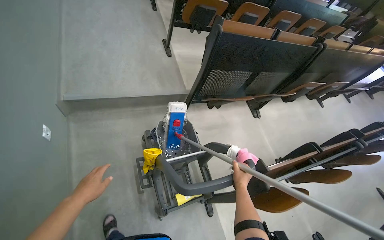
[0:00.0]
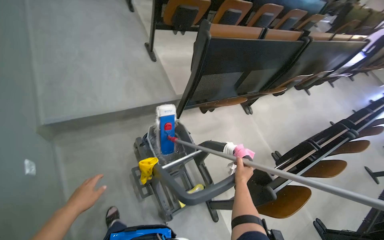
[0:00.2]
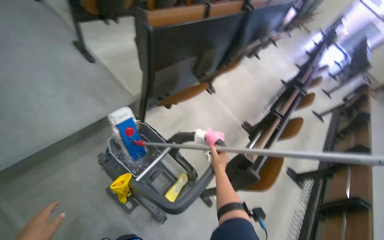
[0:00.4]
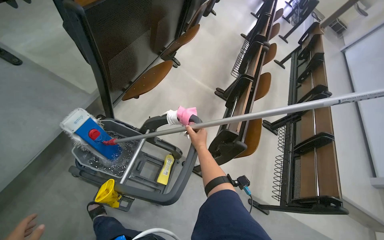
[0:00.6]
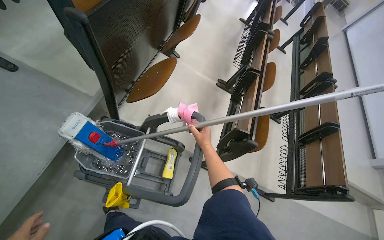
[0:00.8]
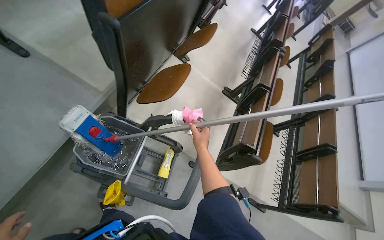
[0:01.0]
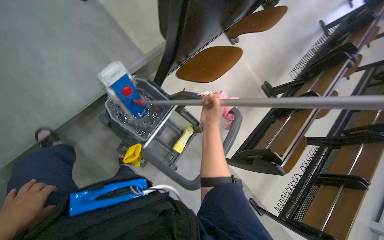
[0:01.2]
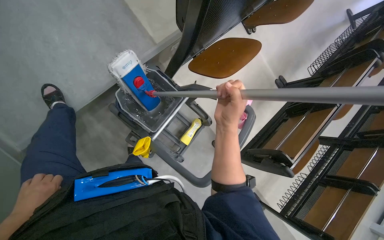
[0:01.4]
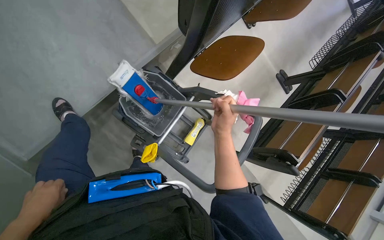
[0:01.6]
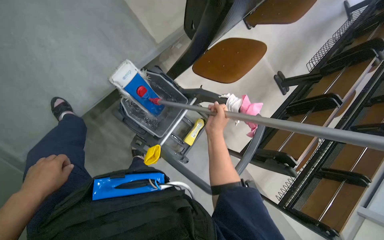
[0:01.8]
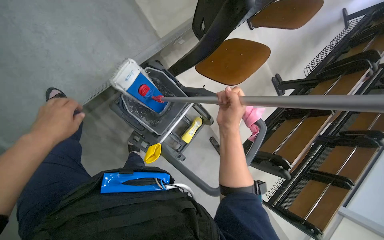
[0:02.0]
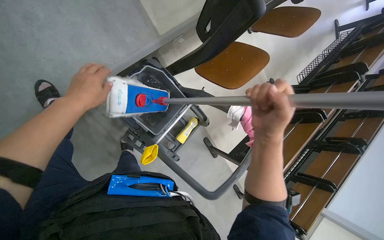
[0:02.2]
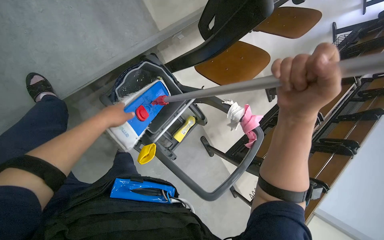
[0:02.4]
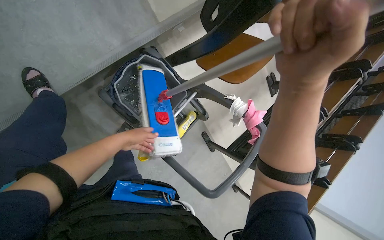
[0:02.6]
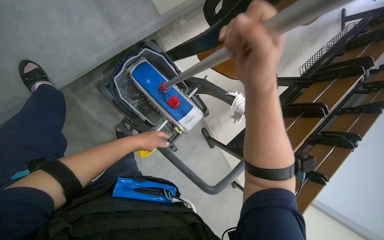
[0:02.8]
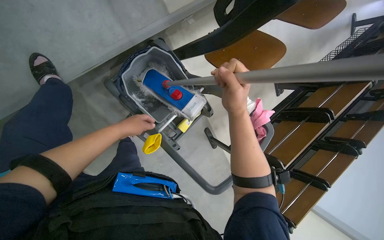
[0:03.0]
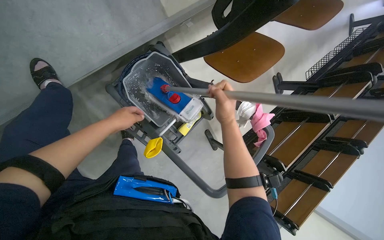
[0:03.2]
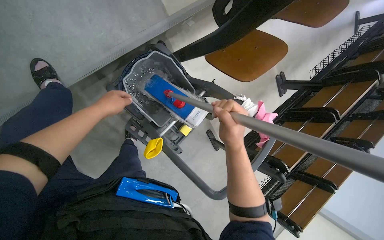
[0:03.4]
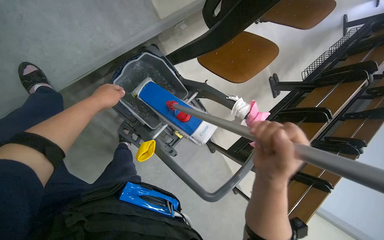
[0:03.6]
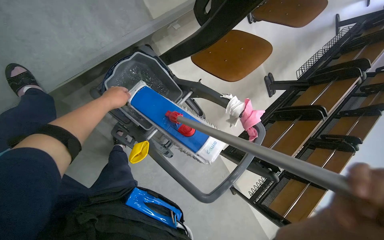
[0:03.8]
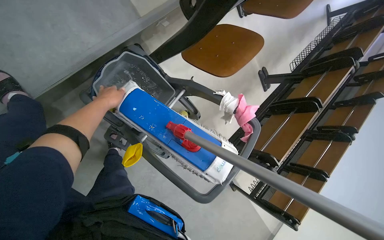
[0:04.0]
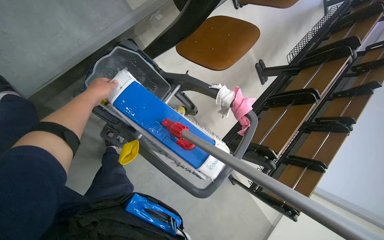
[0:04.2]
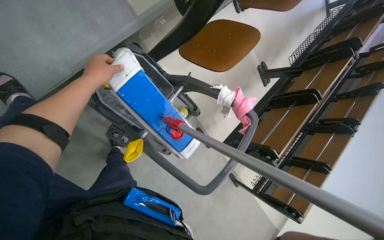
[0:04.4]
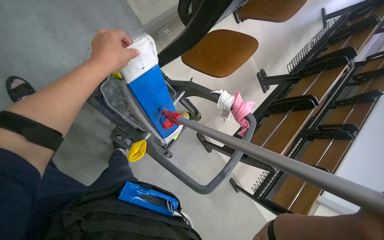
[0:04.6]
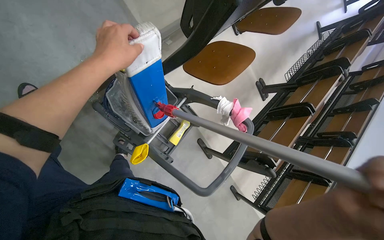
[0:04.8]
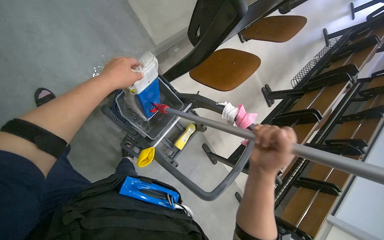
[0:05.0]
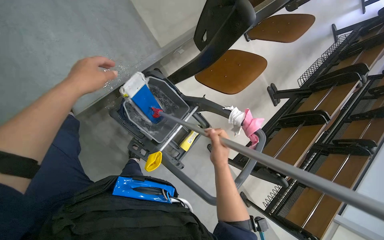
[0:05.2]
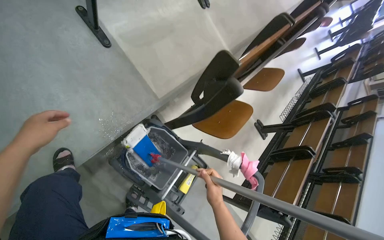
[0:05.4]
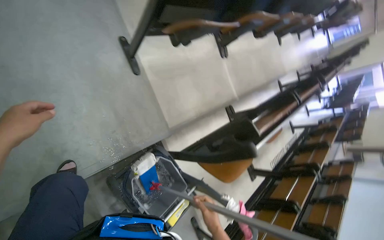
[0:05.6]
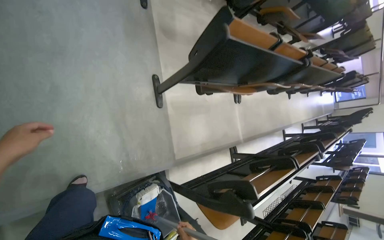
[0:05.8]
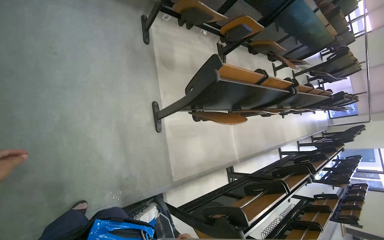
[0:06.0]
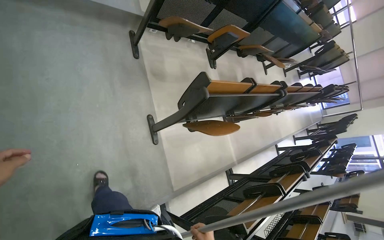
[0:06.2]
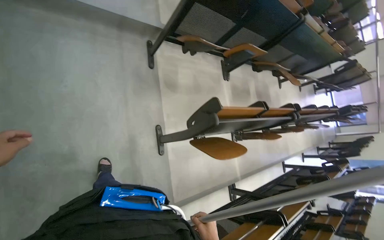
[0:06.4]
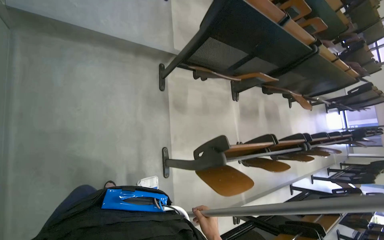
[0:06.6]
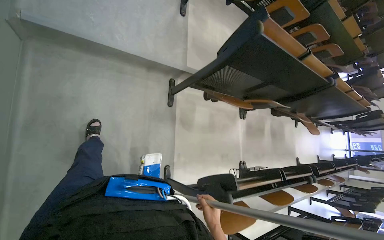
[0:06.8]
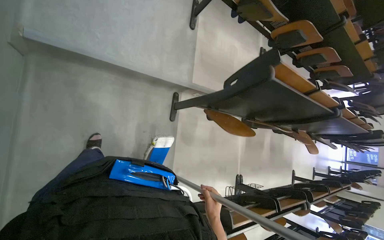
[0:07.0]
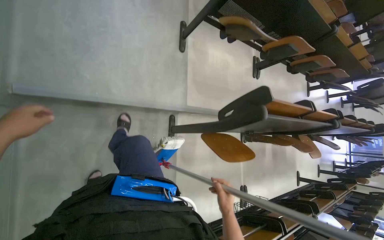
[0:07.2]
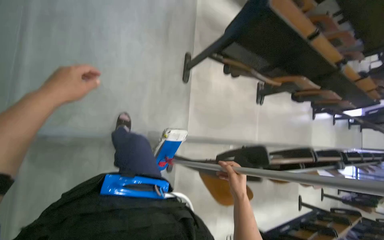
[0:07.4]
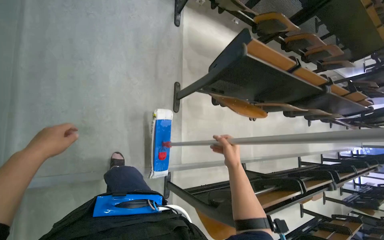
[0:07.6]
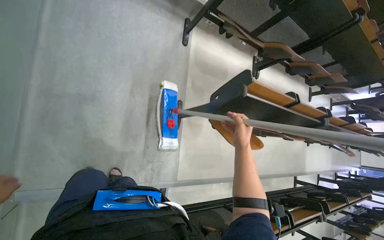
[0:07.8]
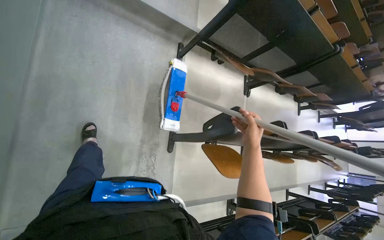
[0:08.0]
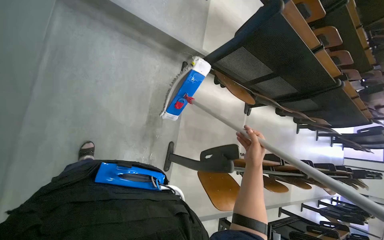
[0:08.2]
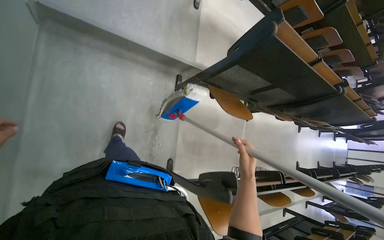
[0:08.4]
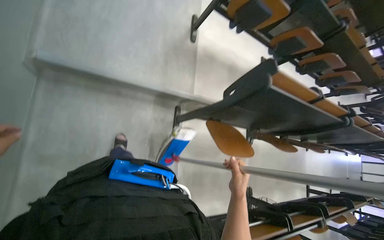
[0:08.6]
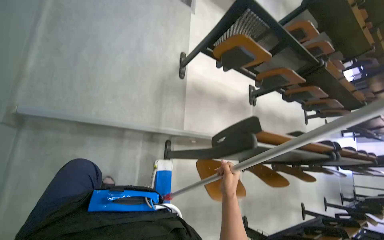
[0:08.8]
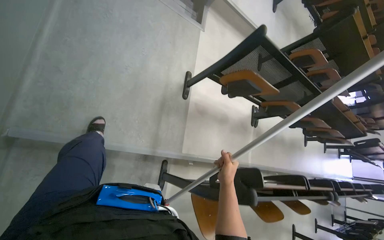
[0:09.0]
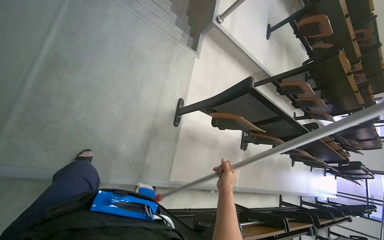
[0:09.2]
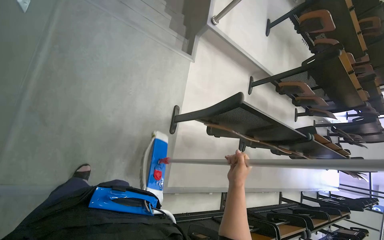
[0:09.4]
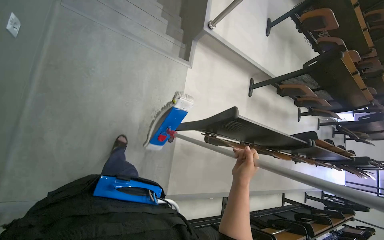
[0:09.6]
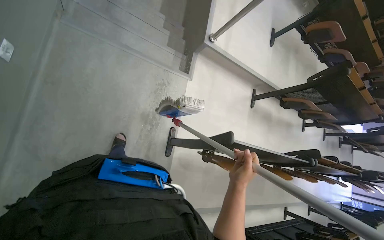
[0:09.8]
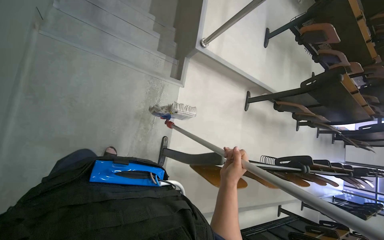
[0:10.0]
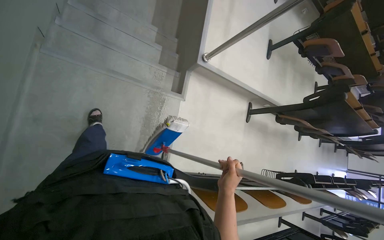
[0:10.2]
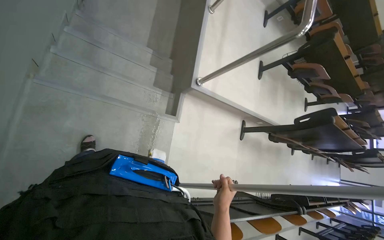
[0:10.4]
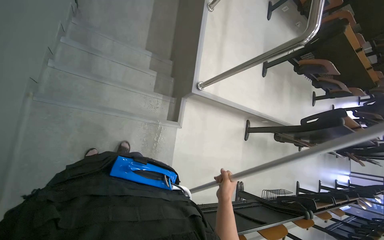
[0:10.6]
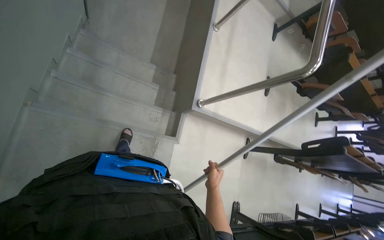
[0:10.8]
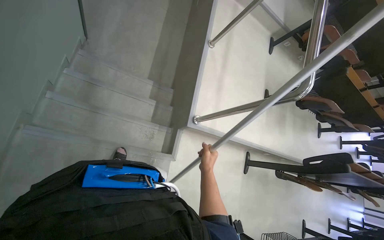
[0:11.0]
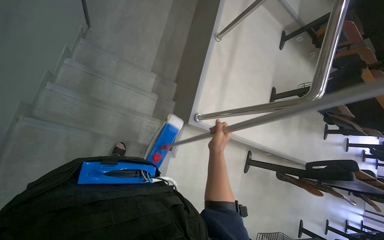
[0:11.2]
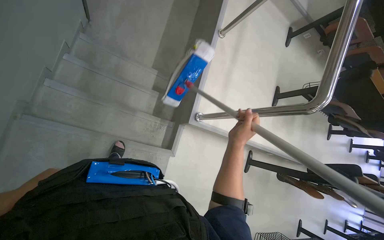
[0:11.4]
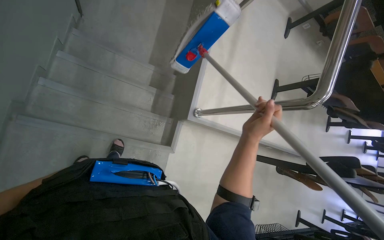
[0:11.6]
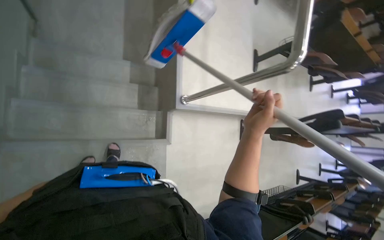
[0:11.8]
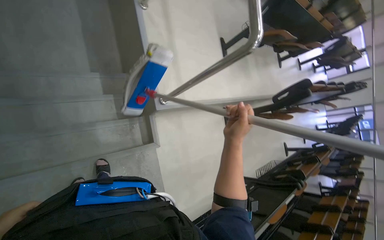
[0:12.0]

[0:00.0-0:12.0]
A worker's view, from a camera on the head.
Job: mopping floor.
The whole recording: Mopping lecture hall floor. The worker dips the mop into the bucket and mops the floor of the lecture hall.
0:00.0 to 0:01.6: The camera travels about 60 cm. The view tips downward by about 35 degrees.
0:01.6 to 0:03.0: The right hand moves up the picture, approximately 15 cm, and moves about 20 cm nearer to the camera and comes back. Meanwhile the left hand is displaced up the picture, to the right and farther from the camera by some 25 cm.
0:03.0 to 0:04.4: The left hand travels up the picture by approximately 15 cm.
0:04.4 to 0:06.0: The camera travels about 70 cm. The view tips upward by about 40 degrees.
0:06.0 to 0:07.6: The camera travels some 1.5 m.
0:07.6 to 0:09.0: The wearer moves approximately 1.5 m.
0:09.0 to 0:10.4: The head travels roughly 1 m.
0:10.4 to 0:12.0: The camera travels some 40 cm.

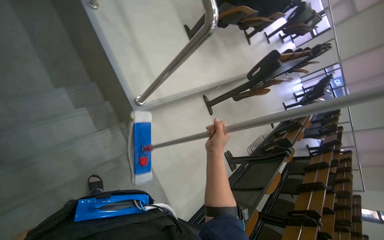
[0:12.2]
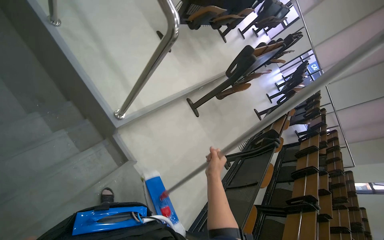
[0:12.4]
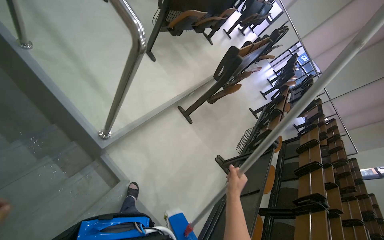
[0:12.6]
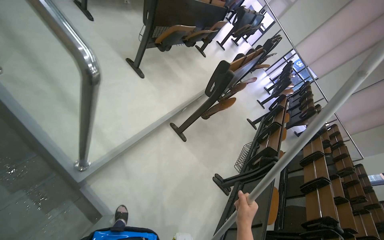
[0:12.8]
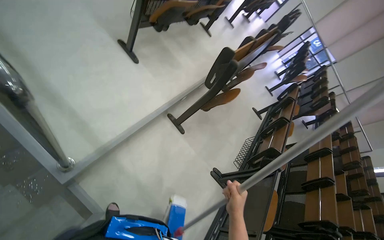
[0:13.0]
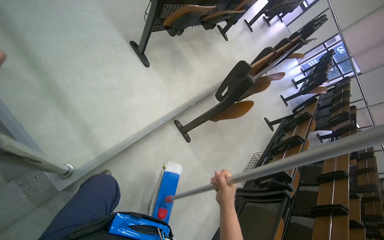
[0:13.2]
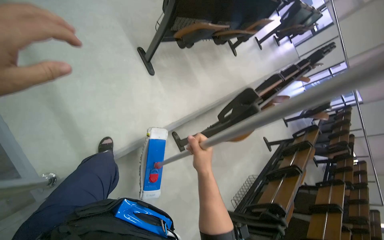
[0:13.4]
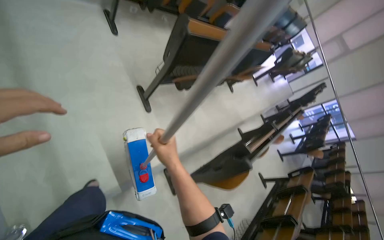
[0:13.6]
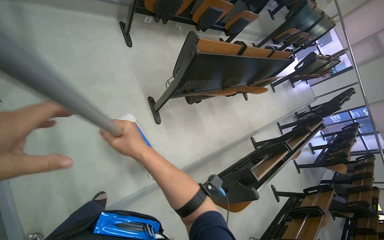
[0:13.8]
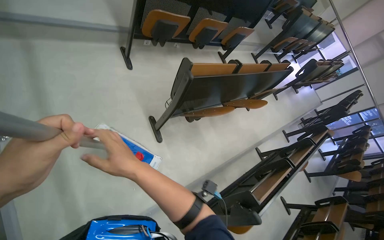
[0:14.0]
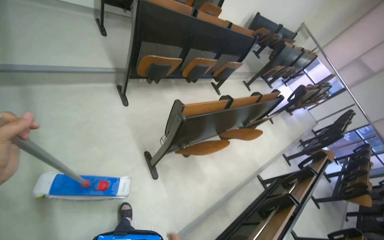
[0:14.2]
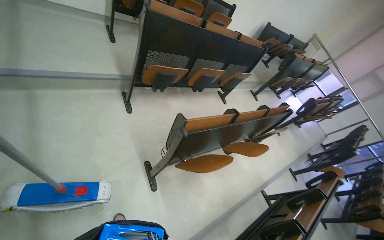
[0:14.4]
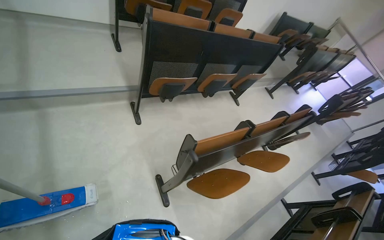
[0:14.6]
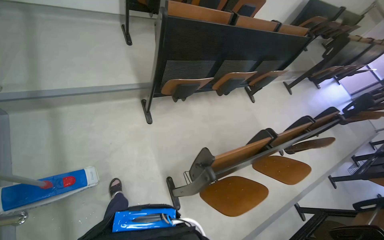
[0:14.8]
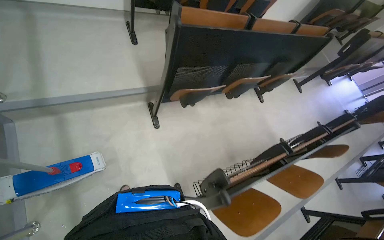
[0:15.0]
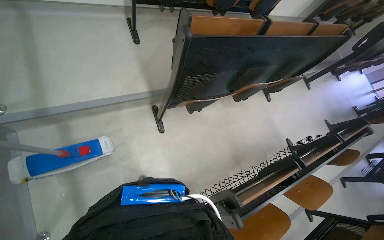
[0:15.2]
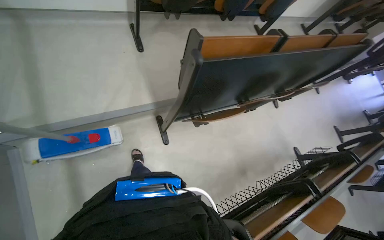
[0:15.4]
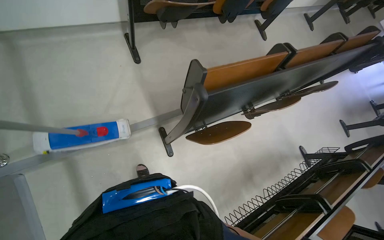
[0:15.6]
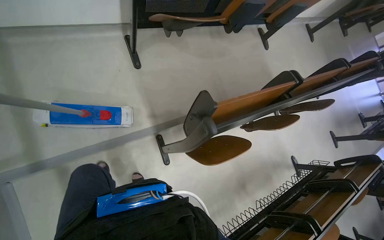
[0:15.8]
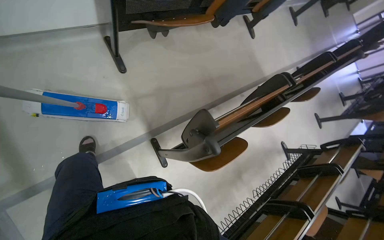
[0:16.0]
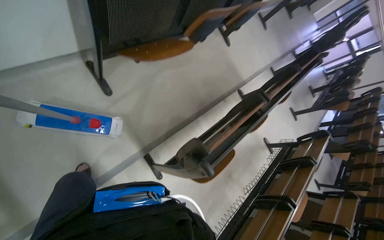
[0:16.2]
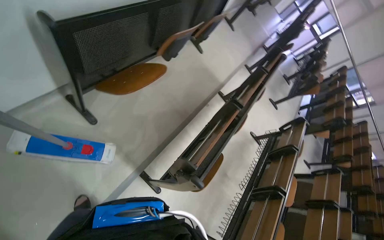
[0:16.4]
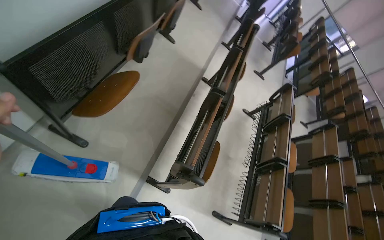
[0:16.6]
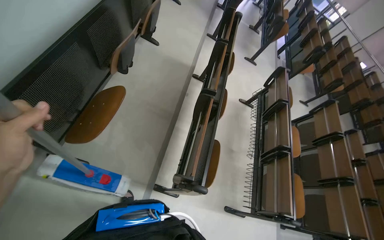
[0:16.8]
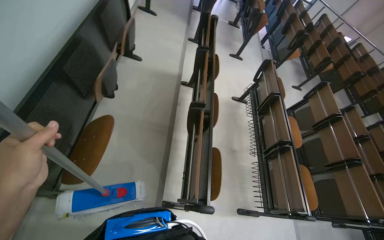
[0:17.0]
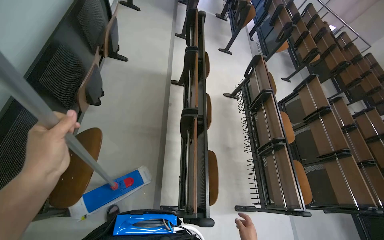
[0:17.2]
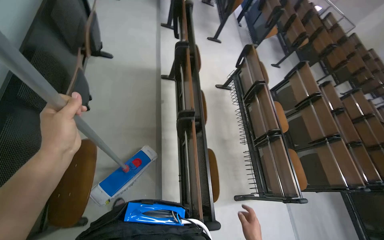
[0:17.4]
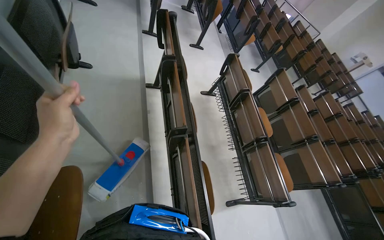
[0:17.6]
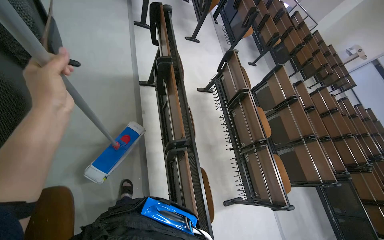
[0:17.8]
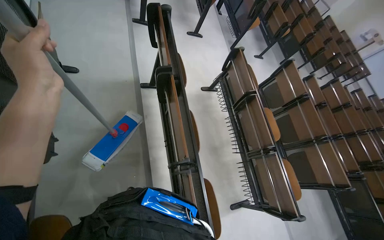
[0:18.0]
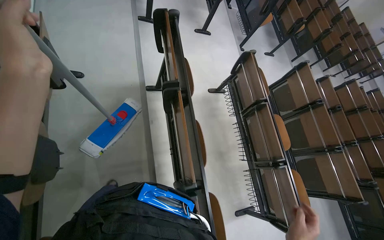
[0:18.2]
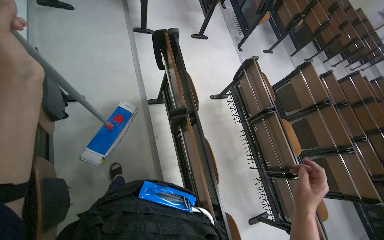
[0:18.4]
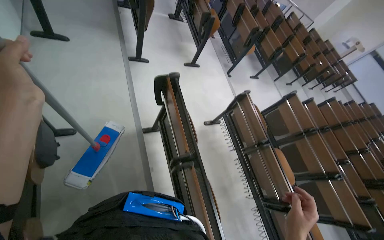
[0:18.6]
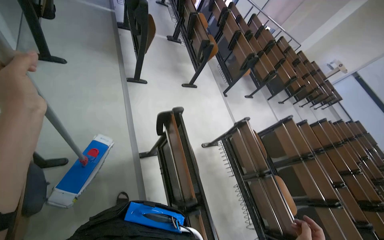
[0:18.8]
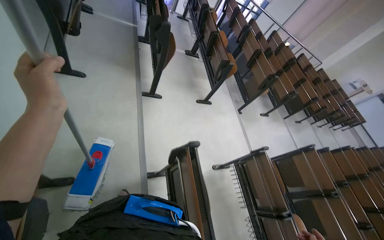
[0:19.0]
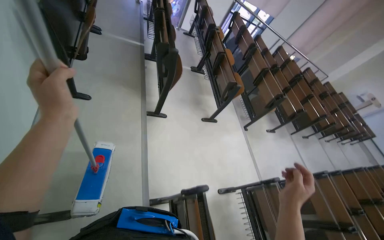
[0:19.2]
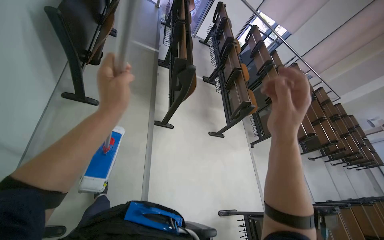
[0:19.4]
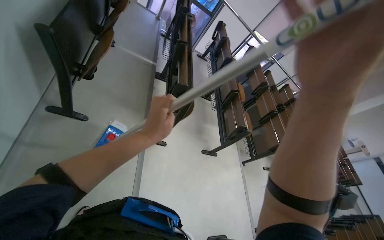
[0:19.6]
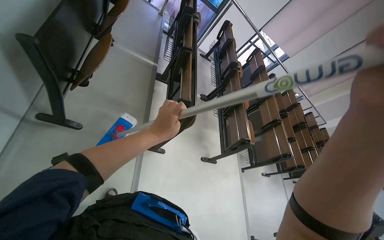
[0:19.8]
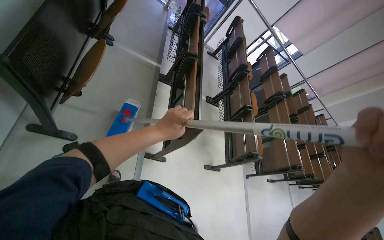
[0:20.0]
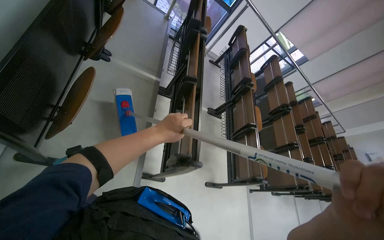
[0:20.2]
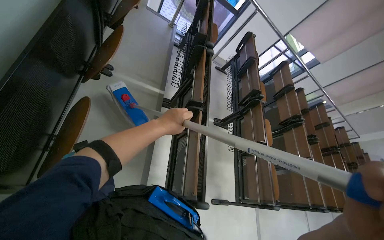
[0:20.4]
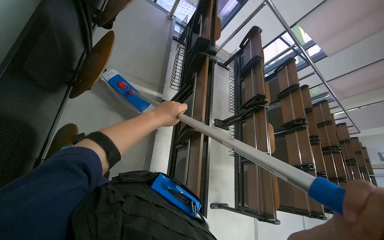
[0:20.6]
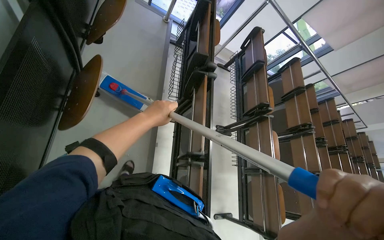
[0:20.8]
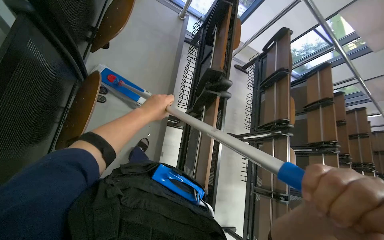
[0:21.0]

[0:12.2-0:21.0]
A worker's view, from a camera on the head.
Job: mopping floor.
The whole recording: Mopping lecture hall floor. The worker dips the mop into the bucket and mops the floor of the lecture hall.
0:12.2 to 0:13.6: The head travels about 1 m.
0:13.6 to 0:15.2: The wearer moves about 1 m. The camera is aimed roughly 20 degrees further to the left.
0:15.2 to 0:16.6: The camera is carried about 90 cm. The wearer's head swings some 40 degrees to the right. The wearer looks approximately 15 degrees further downward.
0:16.6 to 0:18.0: The camera travels about 70 cm. The head rotates about 35 degrees to the right. The wearer looks about 15 degrees further downward.
0:18.0 to 0:19.6: The camera travels some 1.5 m. The wearer looks roughly 15 degrees further upward.
0:19.6 to 0:21.0: The camera is carried roughly 1.5 m. The view tips downward by about 15 degrees.
